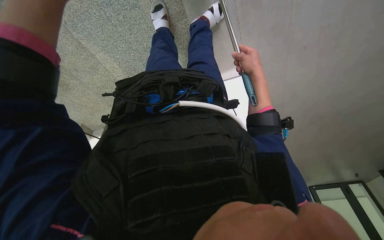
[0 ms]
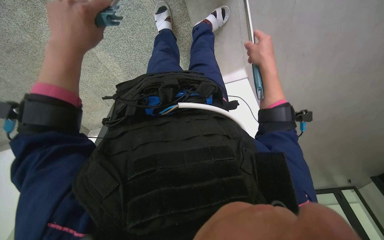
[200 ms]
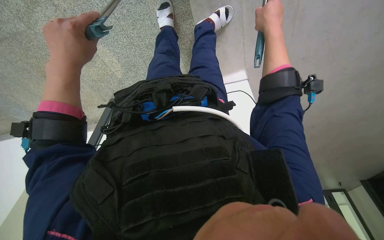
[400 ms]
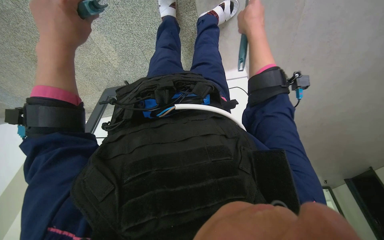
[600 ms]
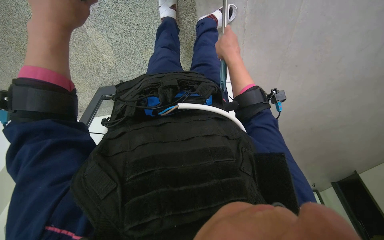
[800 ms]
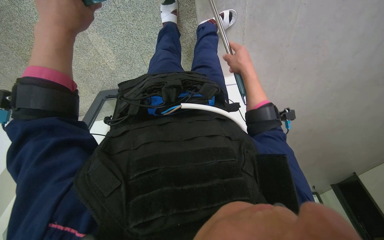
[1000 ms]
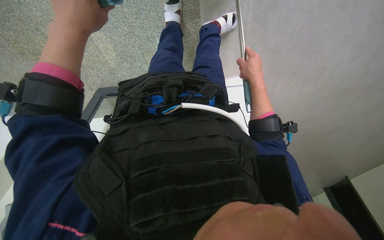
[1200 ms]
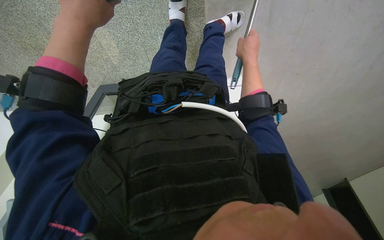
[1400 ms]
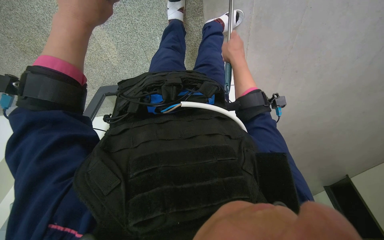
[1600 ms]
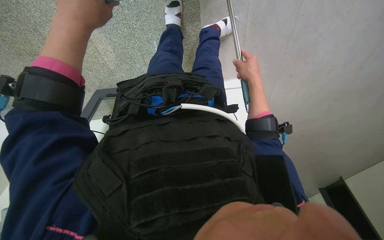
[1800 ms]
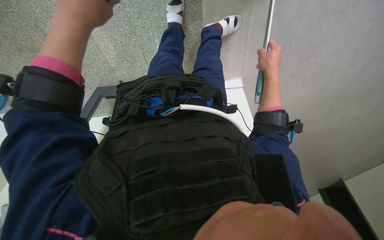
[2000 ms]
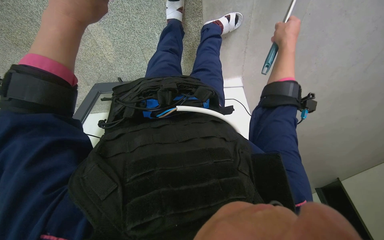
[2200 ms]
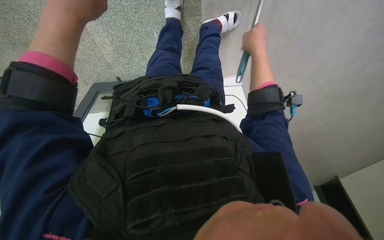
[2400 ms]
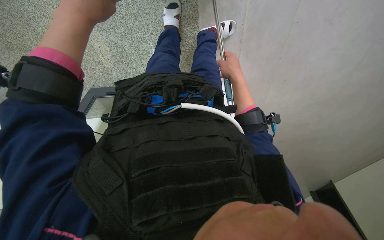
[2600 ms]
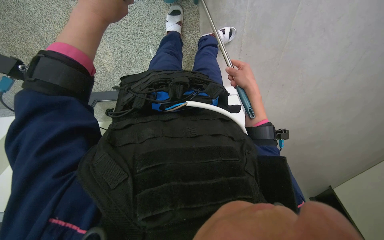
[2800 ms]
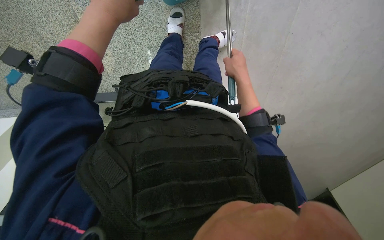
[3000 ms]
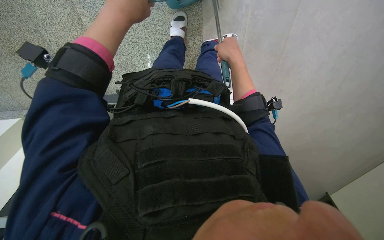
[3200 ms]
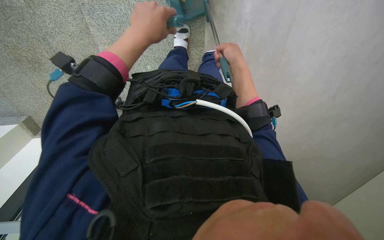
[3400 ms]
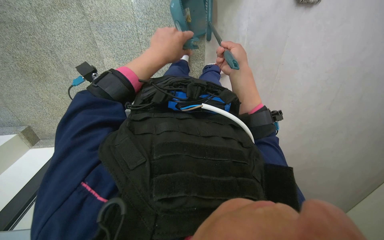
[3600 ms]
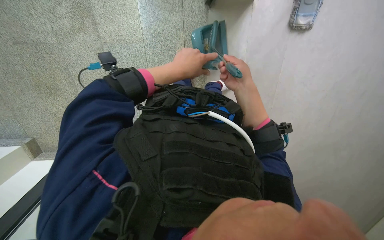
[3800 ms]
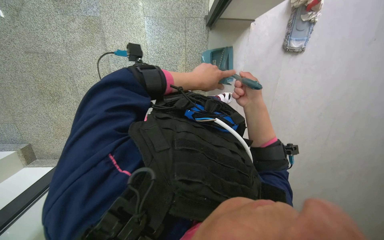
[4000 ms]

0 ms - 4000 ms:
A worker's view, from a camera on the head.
Job: sweeping floor.
The whole recording: Sweeping floor with dustpan and brush. The worker sweeps the floor using a dustpan and brush.
2600 ms - 4000 ms: The view tilts about 25 degrees upward. The left hand goes some 10 cm to the right.

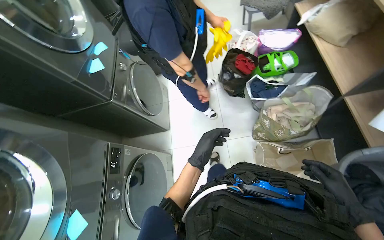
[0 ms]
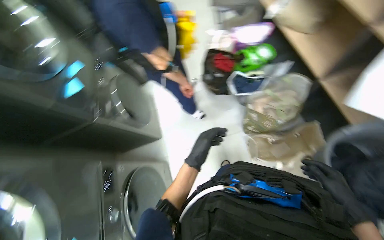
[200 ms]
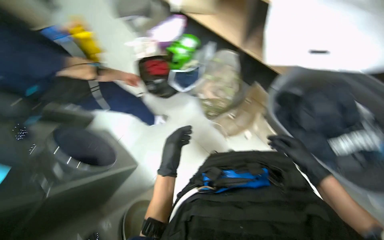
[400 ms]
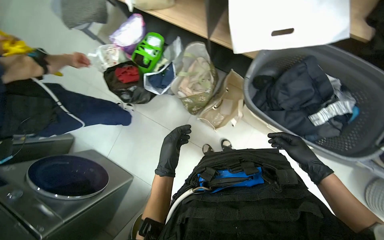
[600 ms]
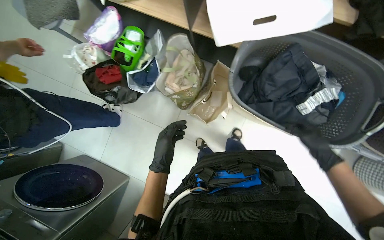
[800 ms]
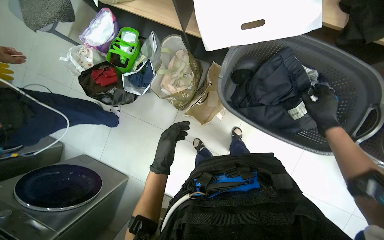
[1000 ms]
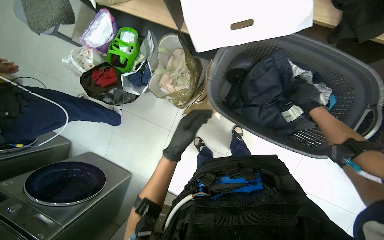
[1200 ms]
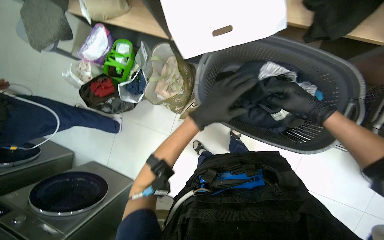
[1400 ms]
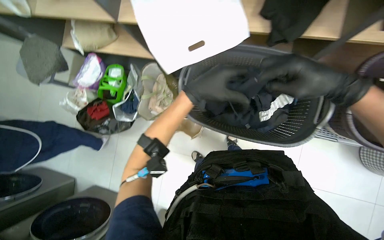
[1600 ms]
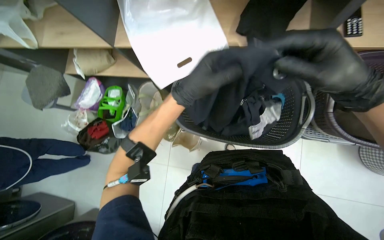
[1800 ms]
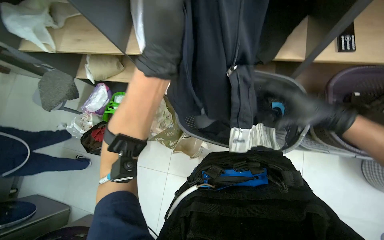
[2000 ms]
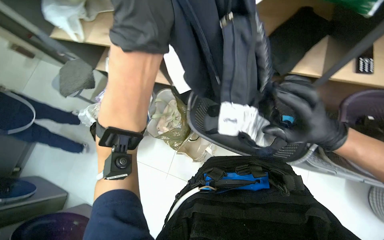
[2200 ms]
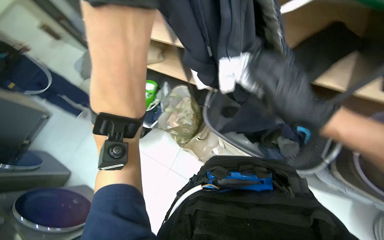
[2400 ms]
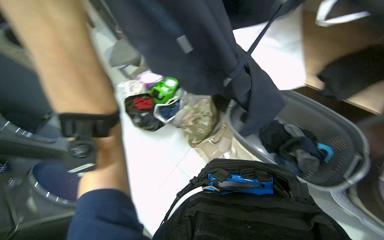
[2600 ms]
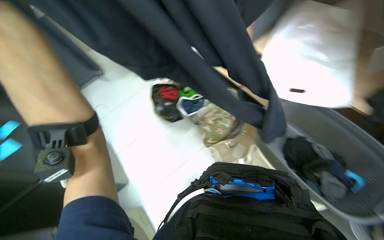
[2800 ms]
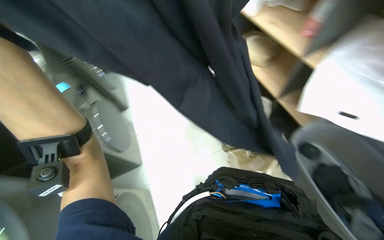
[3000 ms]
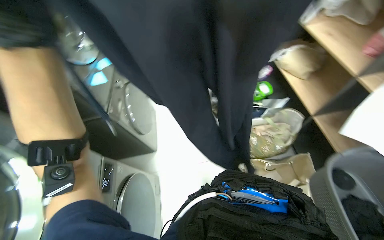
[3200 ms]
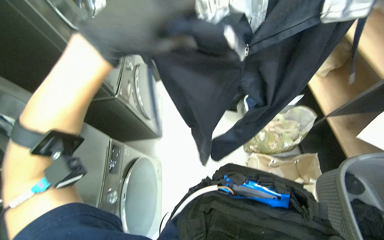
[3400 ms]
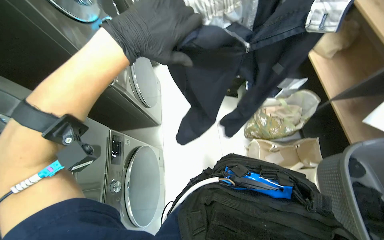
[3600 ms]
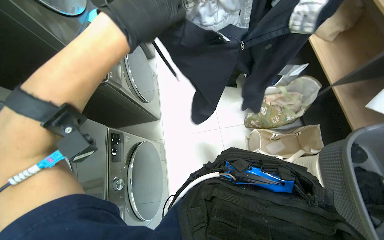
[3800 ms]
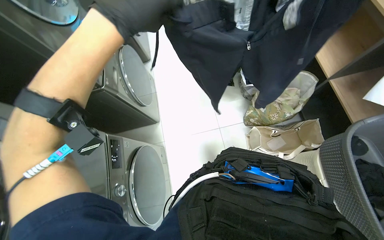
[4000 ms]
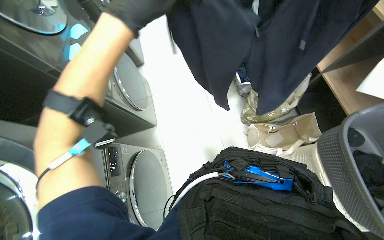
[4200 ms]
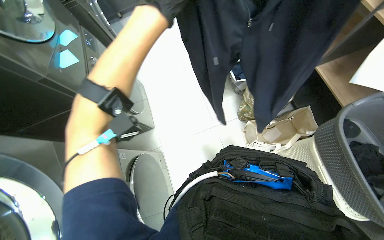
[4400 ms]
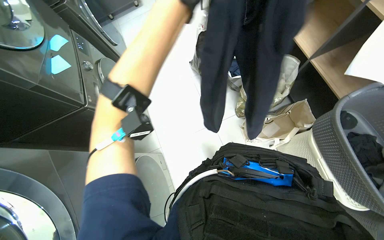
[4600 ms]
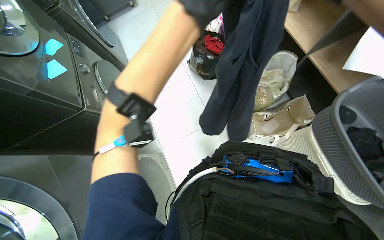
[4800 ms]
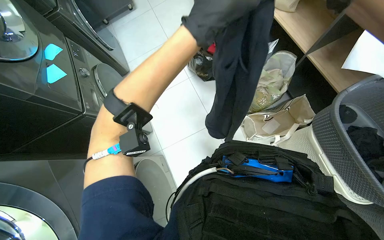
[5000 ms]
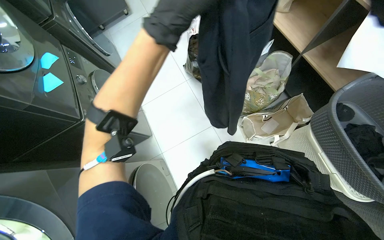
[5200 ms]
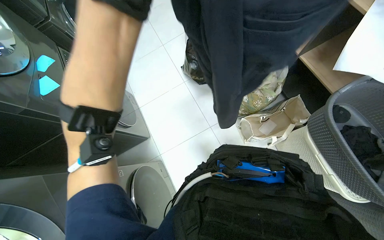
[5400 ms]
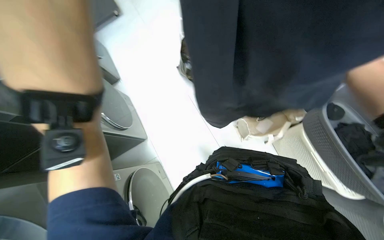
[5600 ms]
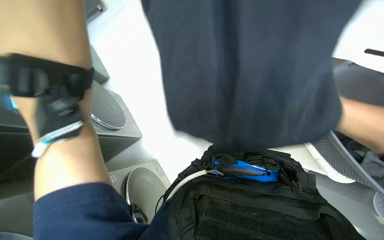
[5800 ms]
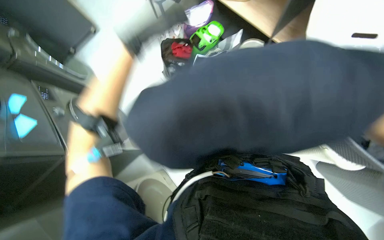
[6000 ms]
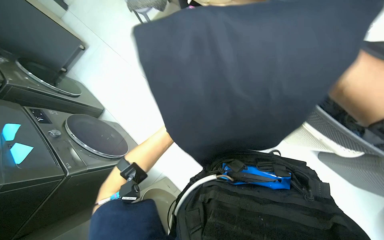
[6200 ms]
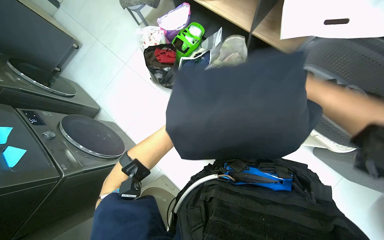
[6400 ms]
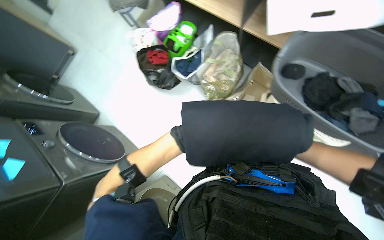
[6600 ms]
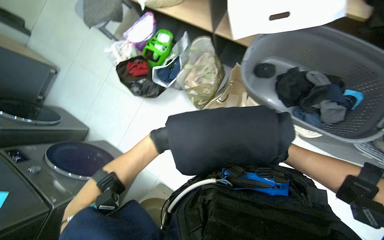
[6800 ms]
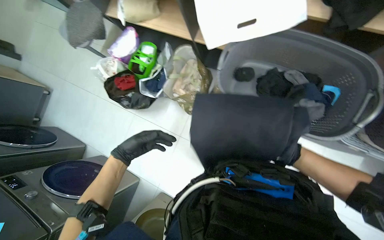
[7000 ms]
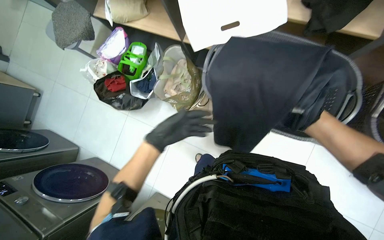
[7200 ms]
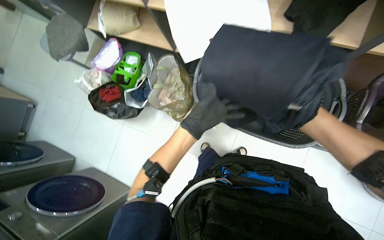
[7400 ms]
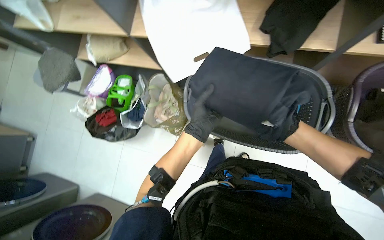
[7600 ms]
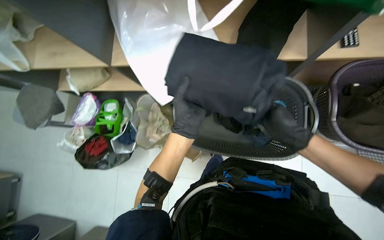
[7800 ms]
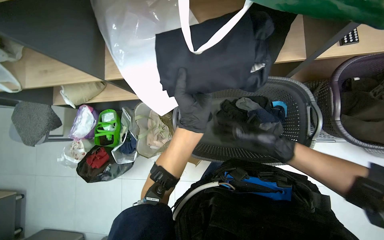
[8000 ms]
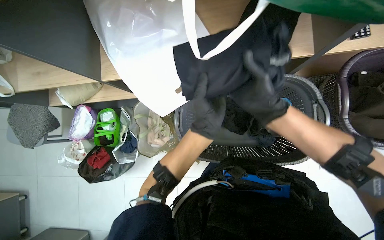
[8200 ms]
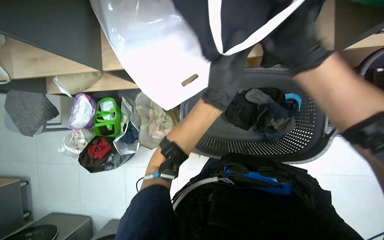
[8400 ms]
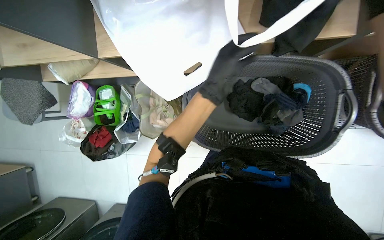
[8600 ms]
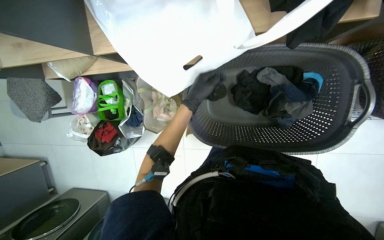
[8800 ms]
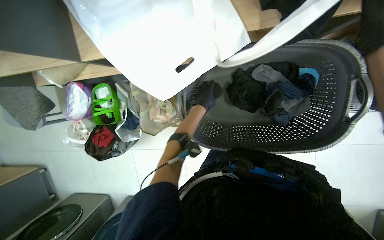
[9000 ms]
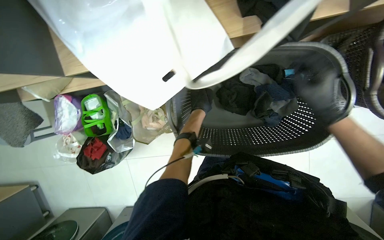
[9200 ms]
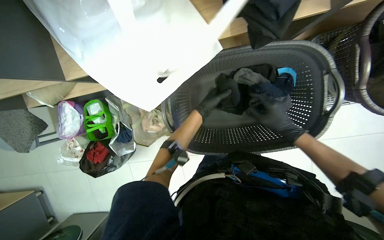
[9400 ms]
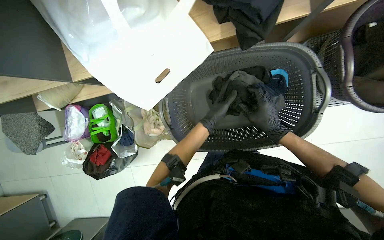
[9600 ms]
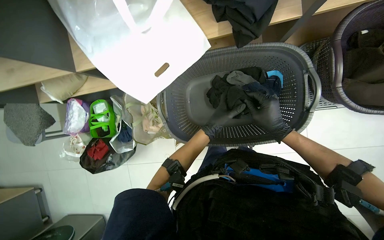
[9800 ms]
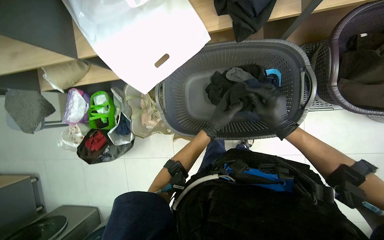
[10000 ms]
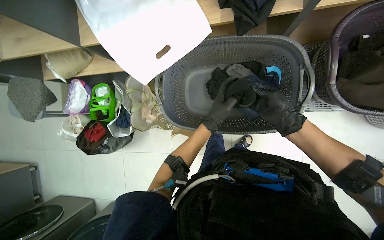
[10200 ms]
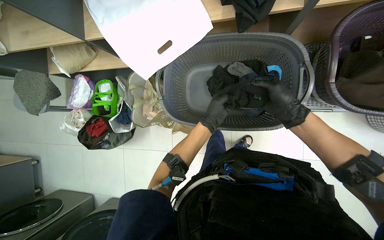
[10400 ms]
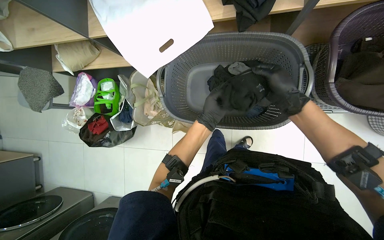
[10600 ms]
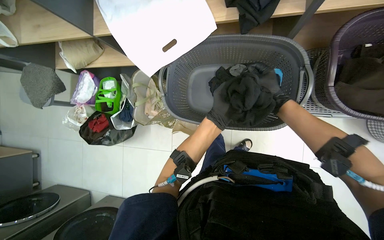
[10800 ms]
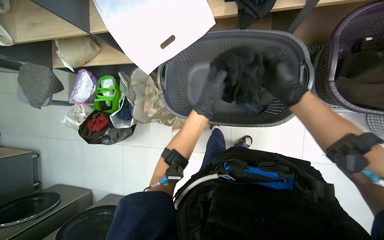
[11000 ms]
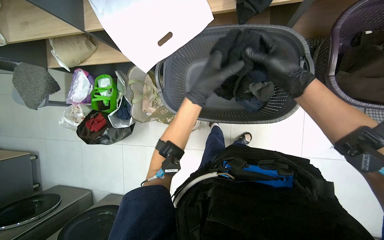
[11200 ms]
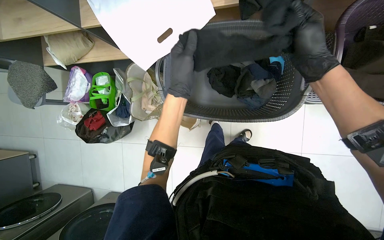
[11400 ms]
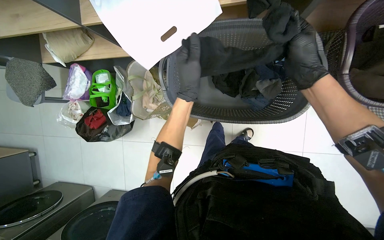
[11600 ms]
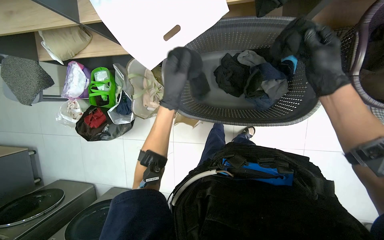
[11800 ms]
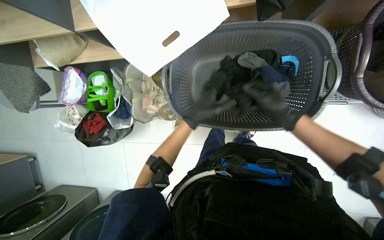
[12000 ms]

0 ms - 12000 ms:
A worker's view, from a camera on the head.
Job: managing laundry.
The whole recording: Sorting laundry into basket. The worker sorts various garments and items from one basket into another.
0 ms - 1600 ms: The head rotates approximately 65 degrees to the right.
1600 ms - 3000 ms: The wearer looks approximately 55 degrees further to the left. The wearer looks roughly 15 degrees further upward.
3000 ms - 4400 ms: The wearer looks roughly 15 degrees further downward.
6000 ms - 7600 ms: The scene turns roughly 35 degrees counterclockwise in the picture.
7600 ms - 9000 ms: The wearer looks some 15 degrees further downward. The left hand shifts some 30 cm farther from the camera and up the picture.
9000 ms - 10400 ms: The left hand is displaced down the picture by some 15 cm.
10400 ms - 12000 ms: The left hand shifts about 10 cm to the left; the right hand moves about 15 cm farther from the camera and comes back.

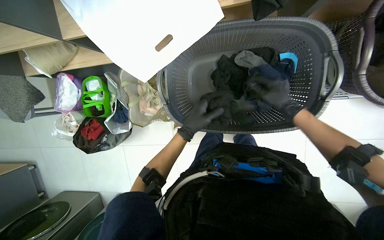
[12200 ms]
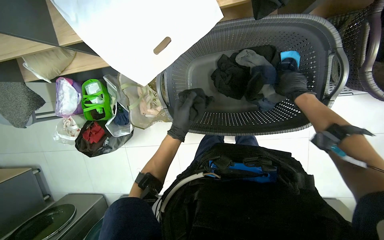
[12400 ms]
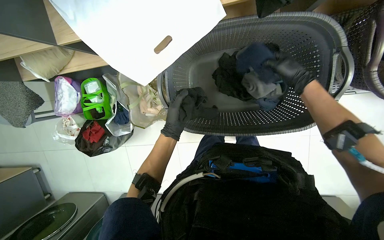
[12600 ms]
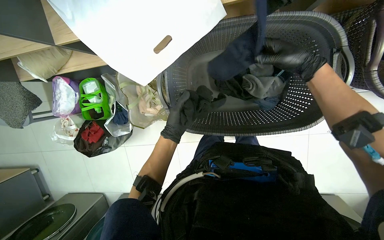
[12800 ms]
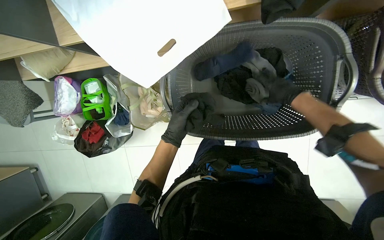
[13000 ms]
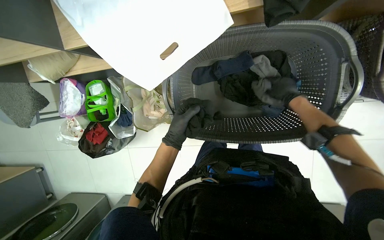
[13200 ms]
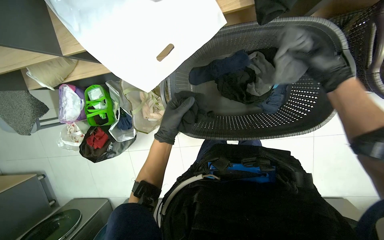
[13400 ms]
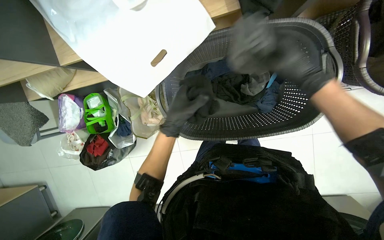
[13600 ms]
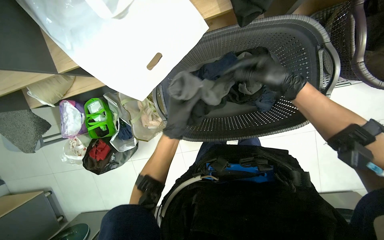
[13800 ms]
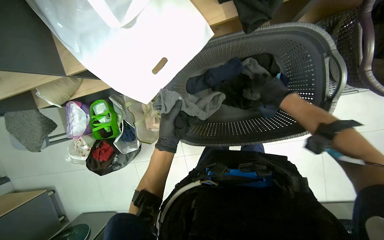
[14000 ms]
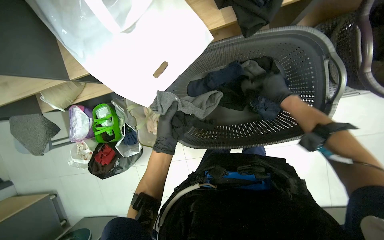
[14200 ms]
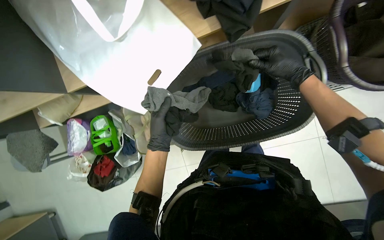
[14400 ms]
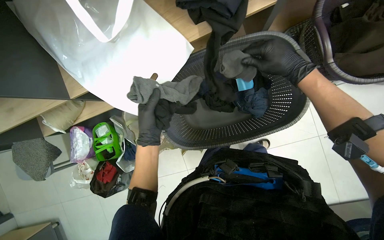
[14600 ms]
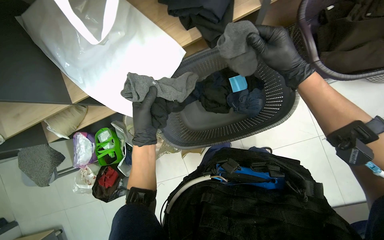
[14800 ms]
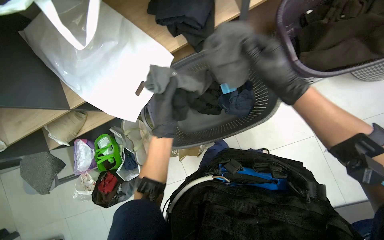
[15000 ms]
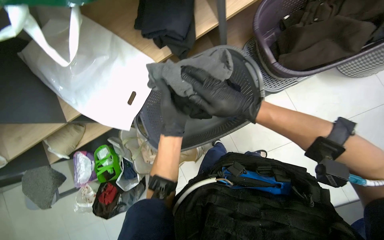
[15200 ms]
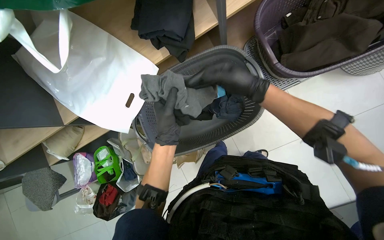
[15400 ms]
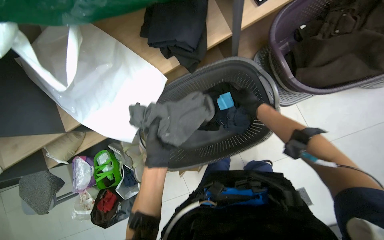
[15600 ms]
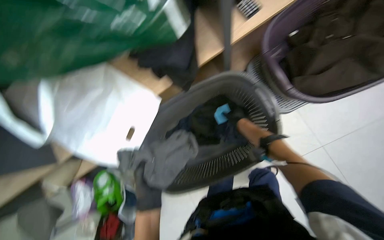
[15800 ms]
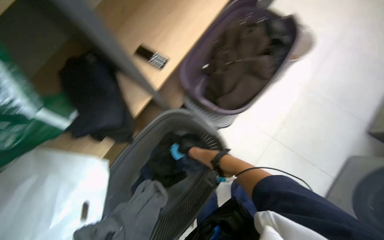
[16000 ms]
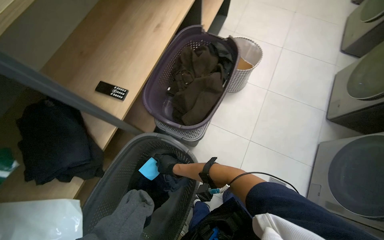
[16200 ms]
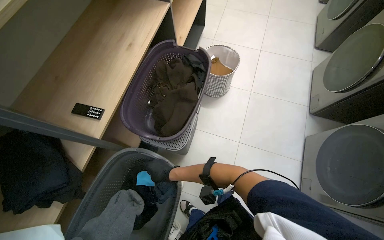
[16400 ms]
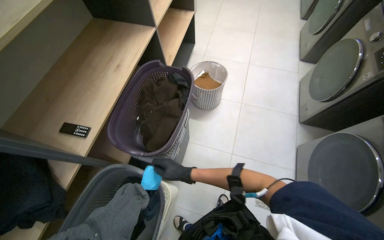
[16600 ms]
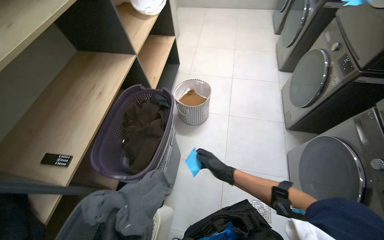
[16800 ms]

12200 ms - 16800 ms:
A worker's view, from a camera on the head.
Job: managing laundry.
The whole recording: Sorting laundry into basket. The worker sorts various garments and items from one basket into another.
12200 ms - 13800 ms: The right hand moves nearer and farther over roughly 20 cm, changing direction 3 times.
13800 ms - 15200 ms: The camera pitches upward, by roughly 15 degrees. The right hand shifts some 10 cm down the picture.
15200 ms - 16800 ms: The head turns to the right by approximately 55 degrees. The camera pitches upward, by about 30 degrees.
